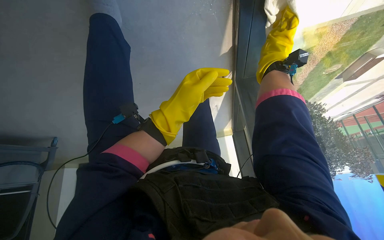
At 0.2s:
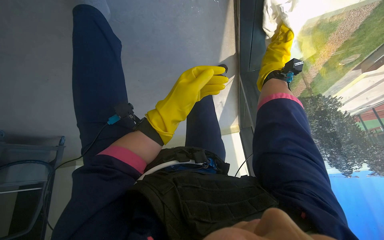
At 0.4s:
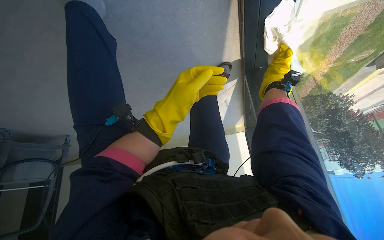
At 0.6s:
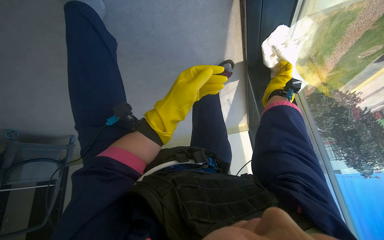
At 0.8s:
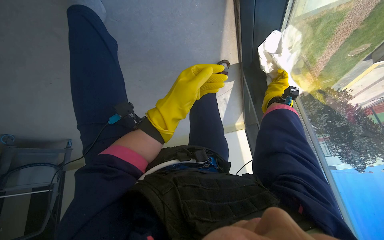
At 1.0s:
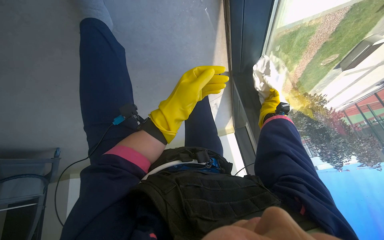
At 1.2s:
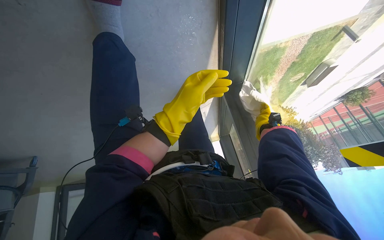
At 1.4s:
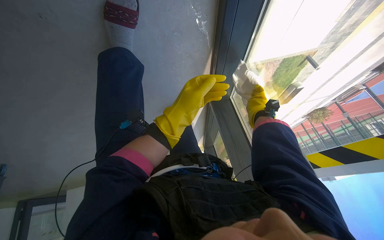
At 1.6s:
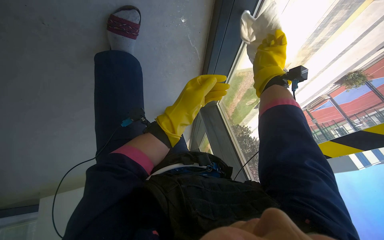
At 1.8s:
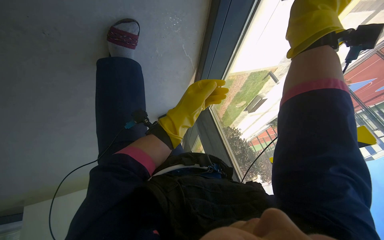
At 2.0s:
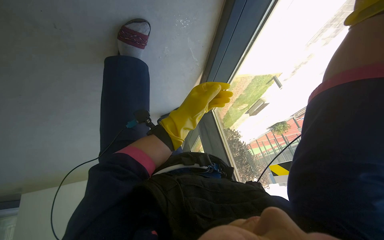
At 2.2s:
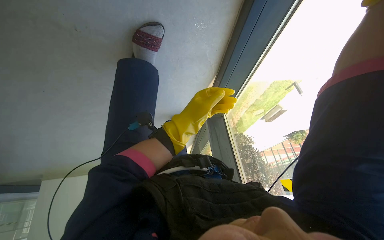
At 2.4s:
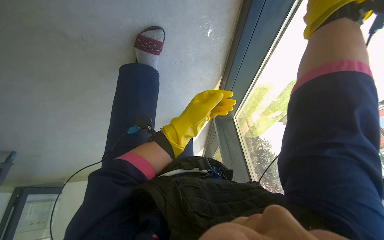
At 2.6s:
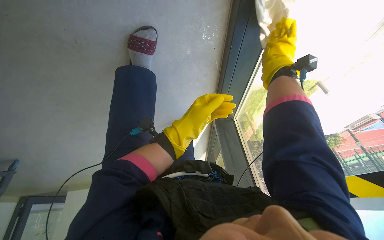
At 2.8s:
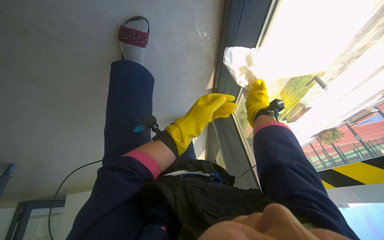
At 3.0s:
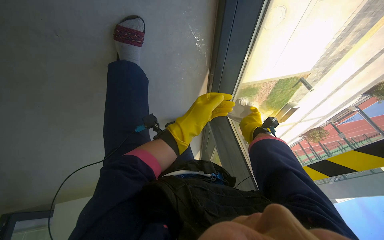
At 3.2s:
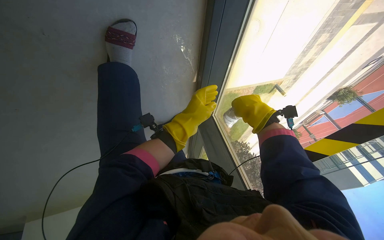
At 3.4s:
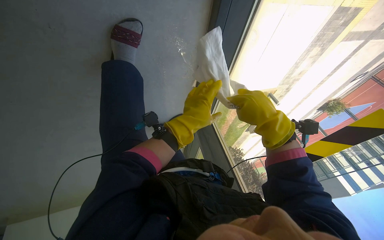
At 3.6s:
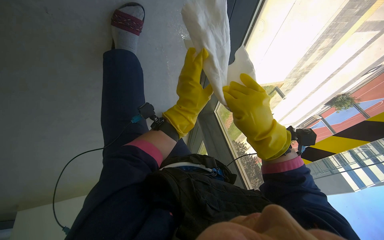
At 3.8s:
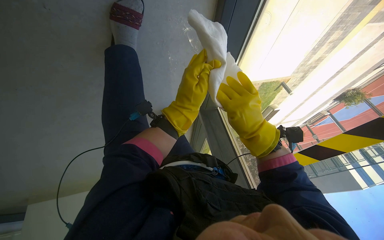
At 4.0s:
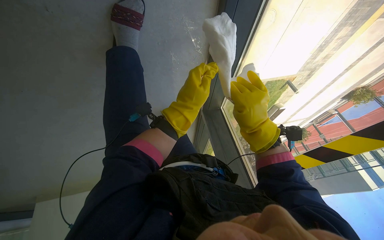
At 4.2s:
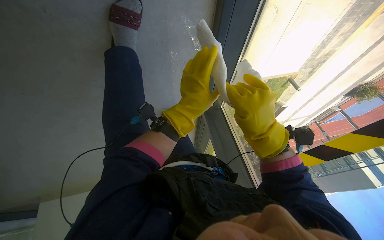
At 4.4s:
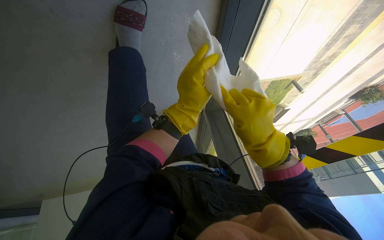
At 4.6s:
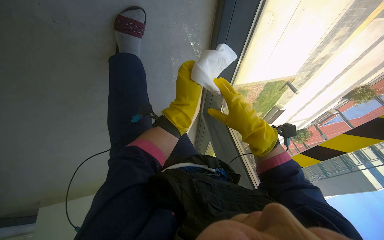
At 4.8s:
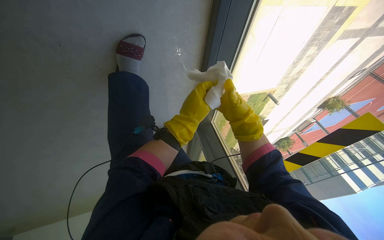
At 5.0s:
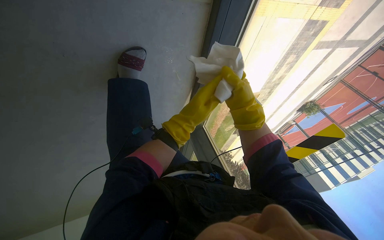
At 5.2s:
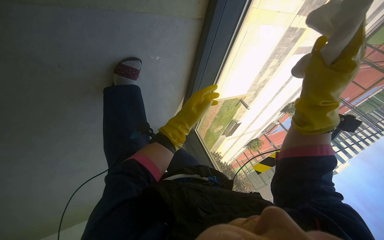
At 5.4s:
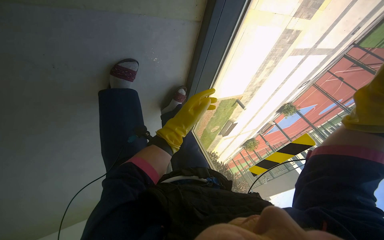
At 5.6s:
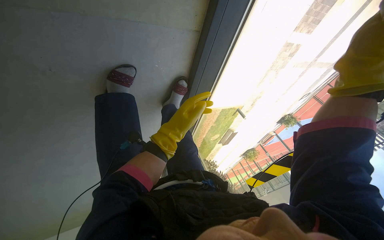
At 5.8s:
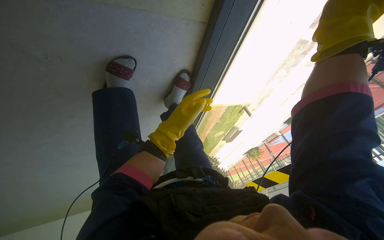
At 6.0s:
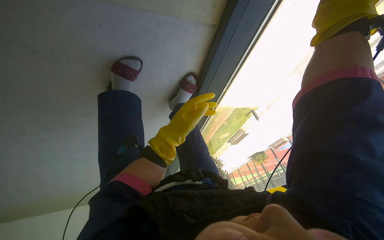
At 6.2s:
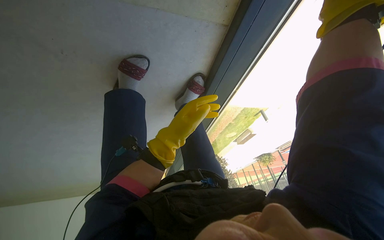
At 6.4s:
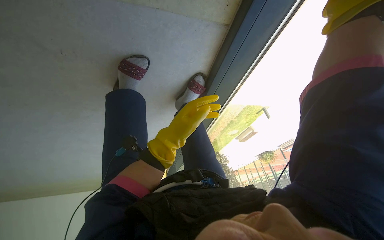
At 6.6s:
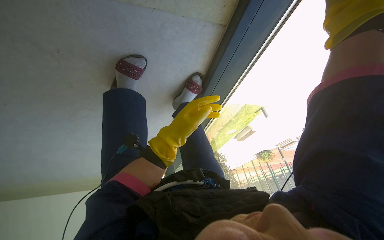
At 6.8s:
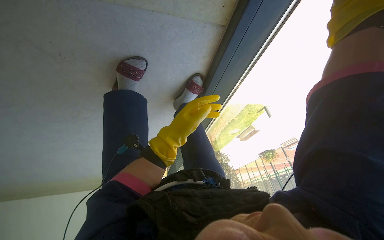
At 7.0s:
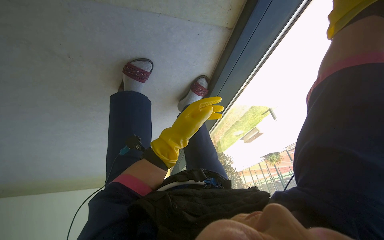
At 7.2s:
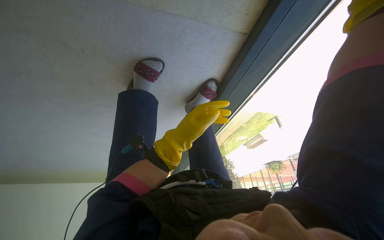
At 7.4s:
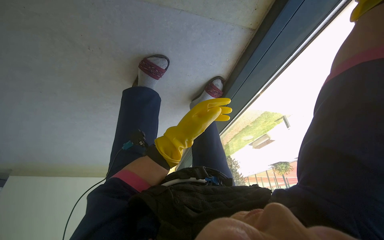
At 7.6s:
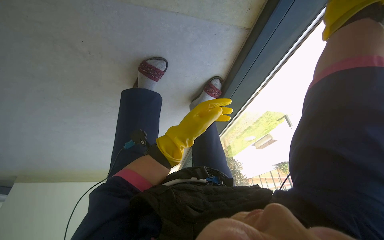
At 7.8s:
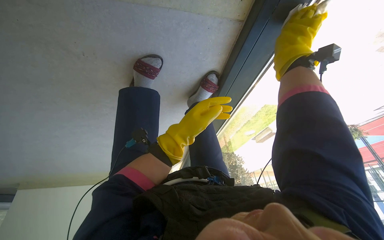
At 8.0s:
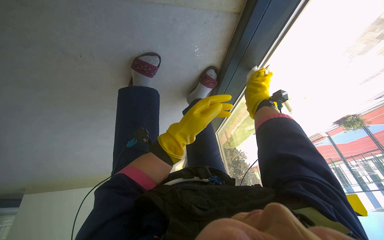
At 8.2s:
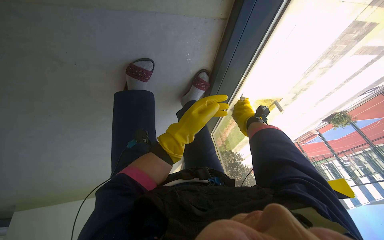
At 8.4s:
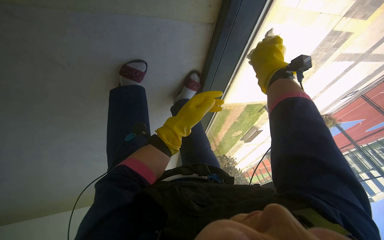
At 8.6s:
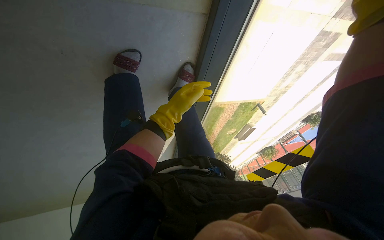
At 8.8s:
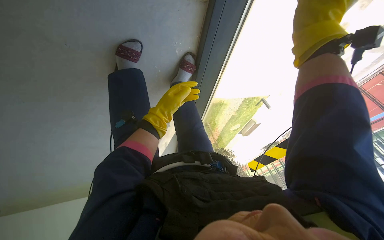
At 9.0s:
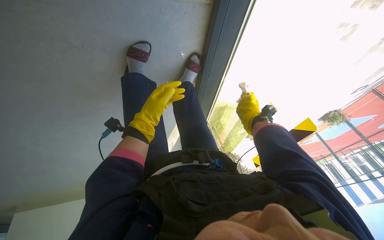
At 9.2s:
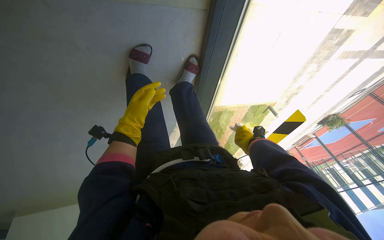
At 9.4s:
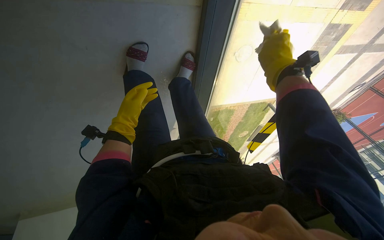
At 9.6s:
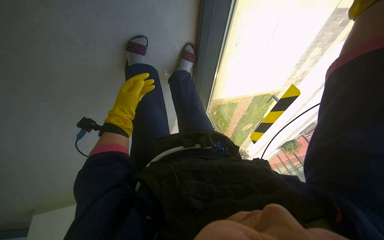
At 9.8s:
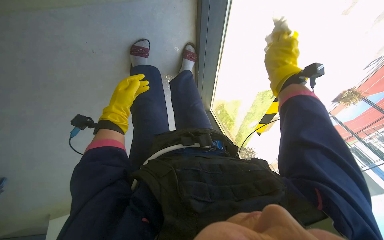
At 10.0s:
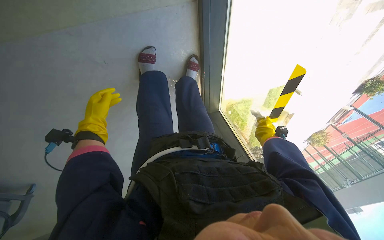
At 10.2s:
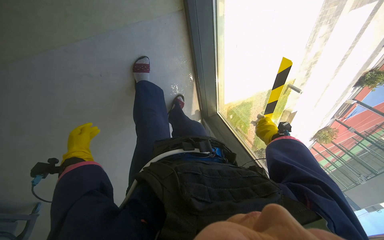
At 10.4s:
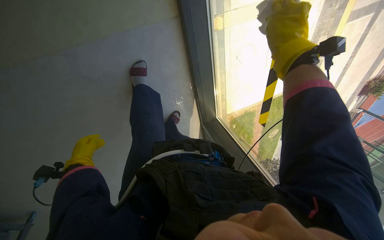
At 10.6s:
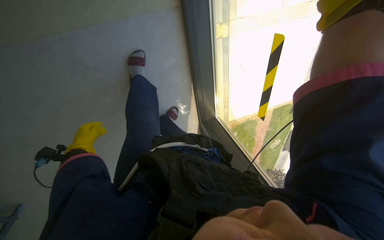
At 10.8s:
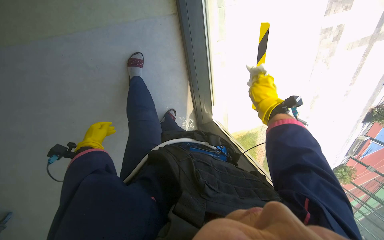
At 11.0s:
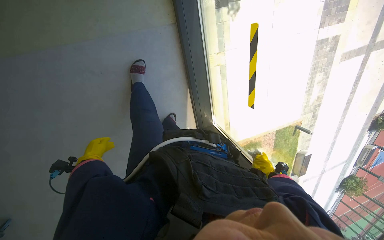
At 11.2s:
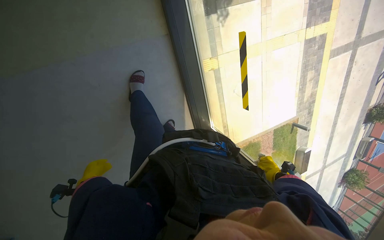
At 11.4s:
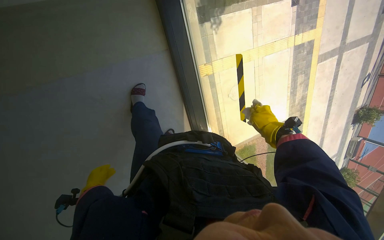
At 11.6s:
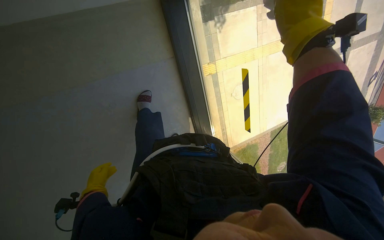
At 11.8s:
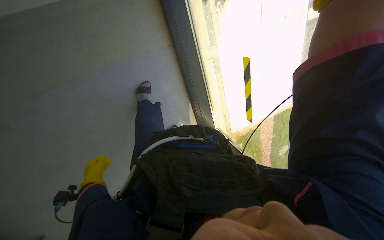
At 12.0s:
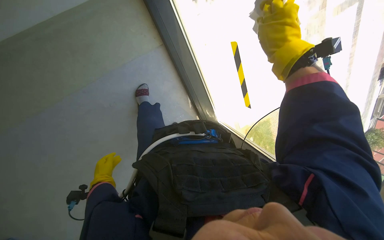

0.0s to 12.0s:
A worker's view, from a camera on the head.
Job: cleaning windows.
The whole recording: Cleaning window. The worker cleans the window using a cloth and a squeegee.
0.0s to 1.6s: The camera is aimed roughly 20 degrees further to the right.
3.0s to 4.4s: The right hand moves nearer to the camera and to the left, approximately 30 cm.
4.4s to 6.0s: The left hand heads farther from the camera, covering about 15 cm.
7.6s to 9.0s: The left hand heads nearer to the camera and to the left, covering roughly 15 cm.
9.0s to 10.4s: The left hand is displaced to the left and down the picture by roughly 30 cm.

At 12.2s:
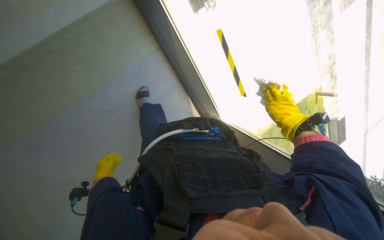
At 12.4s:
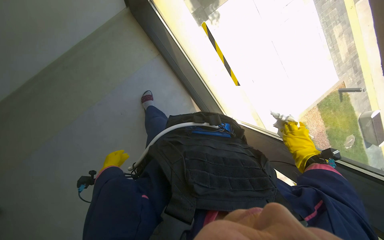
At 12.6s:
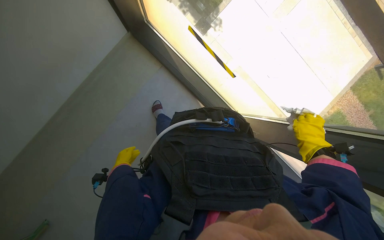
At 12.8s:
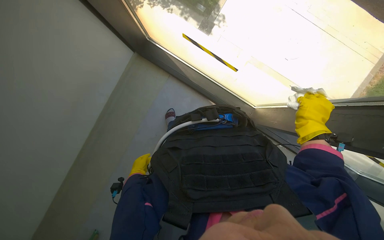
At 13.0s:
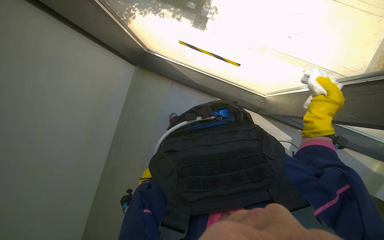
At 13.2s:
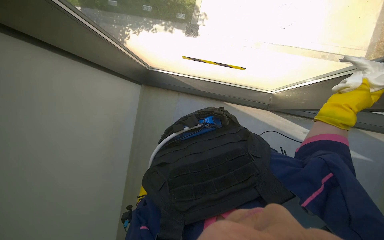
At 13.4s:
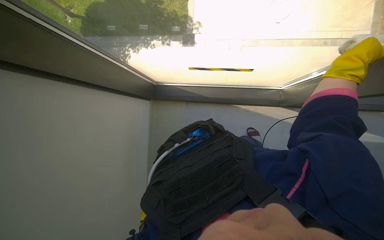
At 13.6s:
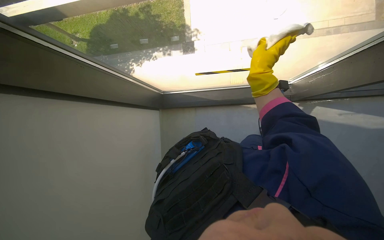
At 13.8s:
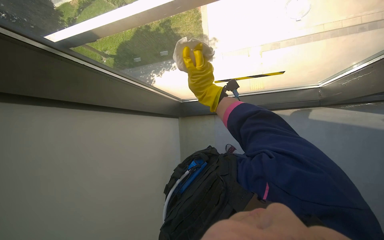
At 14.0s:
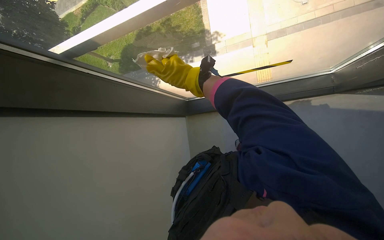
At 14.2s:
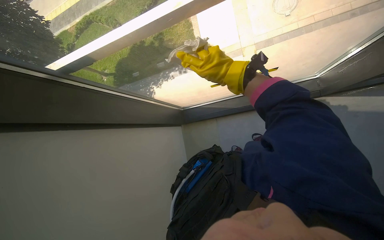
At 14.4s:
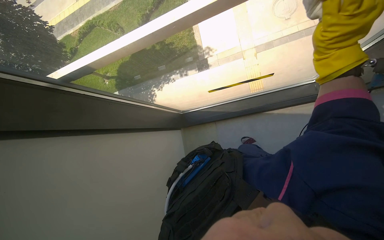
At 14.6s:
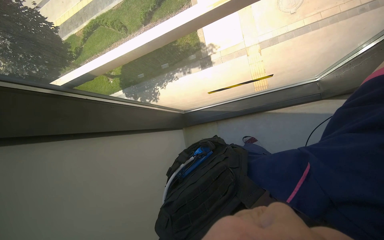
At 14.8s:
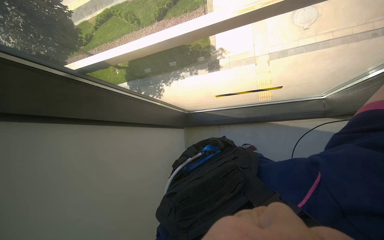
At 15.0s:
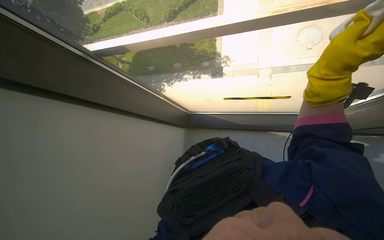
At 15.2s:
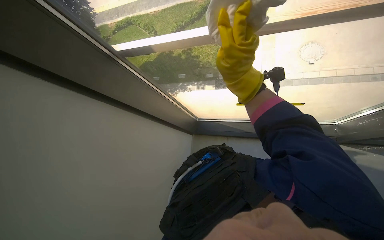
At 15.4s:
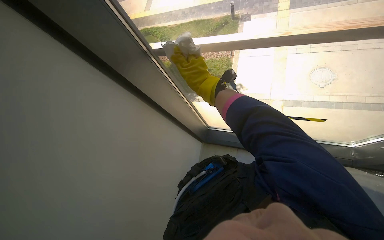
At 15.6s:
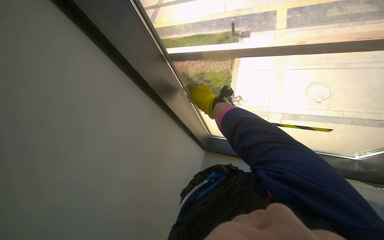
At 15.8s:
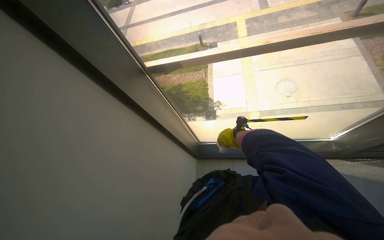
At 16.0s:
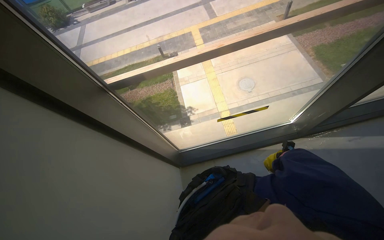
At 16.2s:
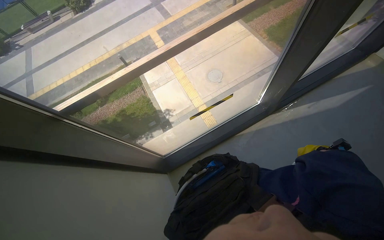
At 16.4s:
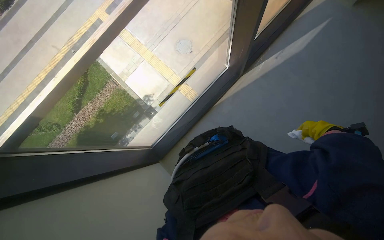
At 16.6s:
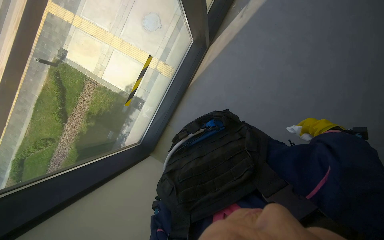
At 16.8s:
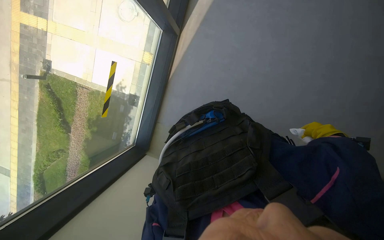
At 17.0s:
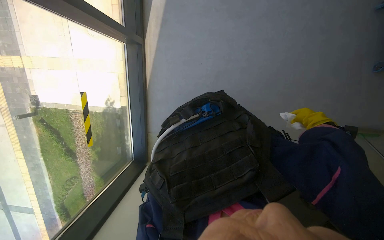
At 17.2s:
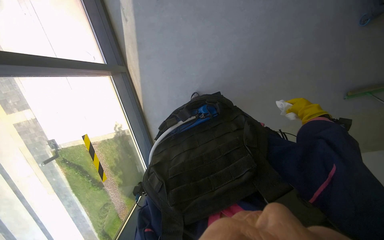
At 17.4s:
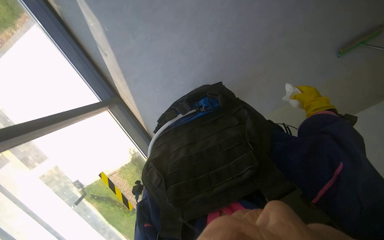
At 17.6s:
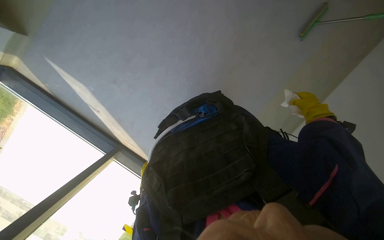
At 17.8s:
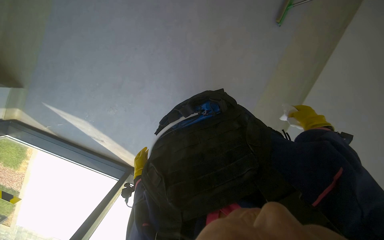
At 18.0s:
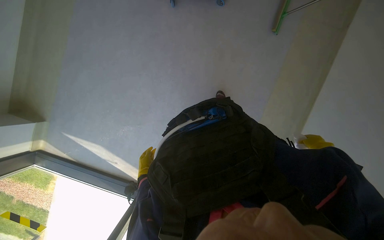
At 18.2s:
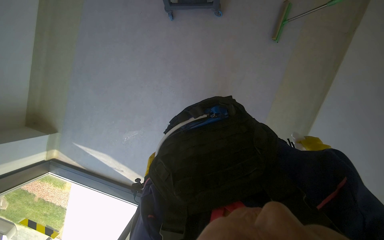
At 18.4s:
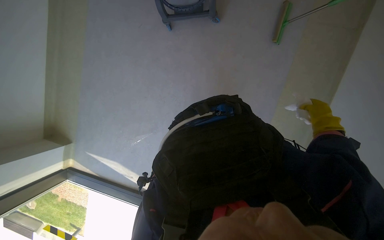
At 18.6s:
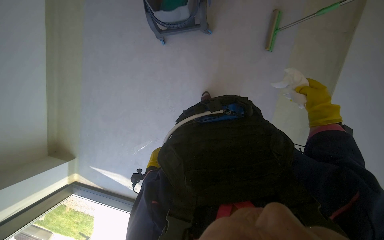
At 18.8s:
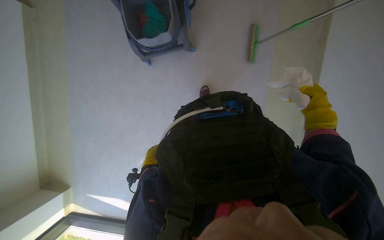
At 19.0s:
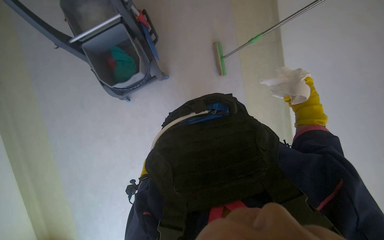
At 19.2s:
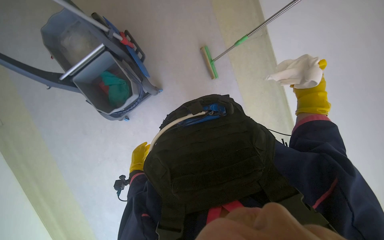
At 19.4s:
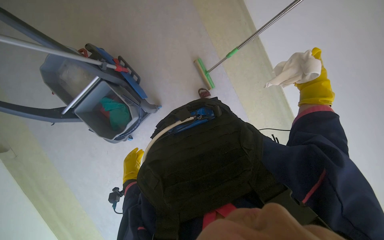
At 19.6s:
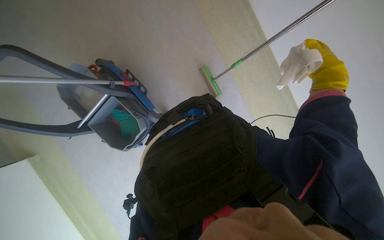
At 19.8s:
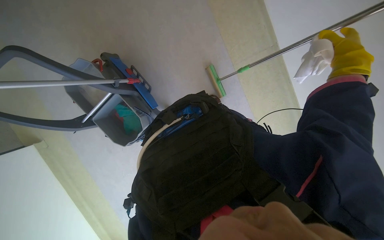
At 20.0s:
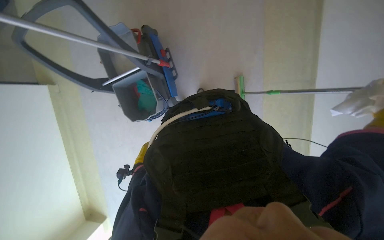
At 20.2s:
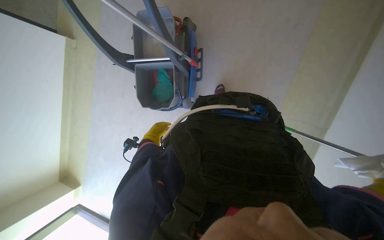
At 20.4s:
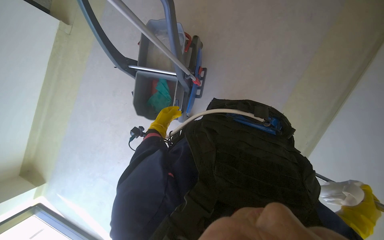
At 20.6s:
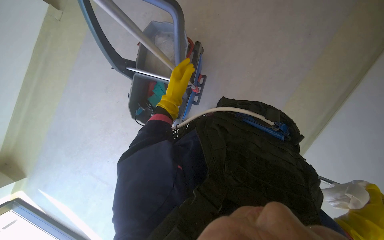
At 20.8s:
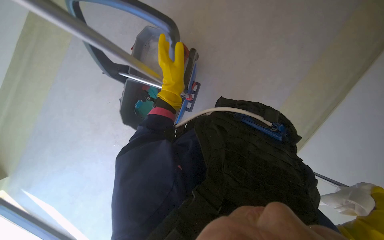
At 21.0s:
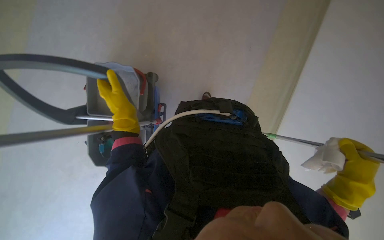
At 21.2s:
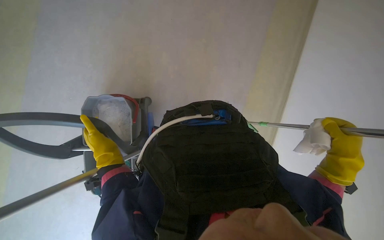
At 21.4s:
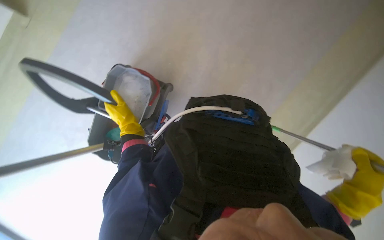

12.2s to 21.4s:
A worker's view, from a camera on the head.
Job: cleaning windows.
The whole recording: Cleaning window. The worker cleans the window using a cloth and a squeegee.
18.4s to 19.8s: The view tilts approximately 20 degrees upward. Everything in view rotates approximately 50 degrees counterclockwise.
19.8s to 21.4s: Everything in view rotates roughly 40 degrees clockwise.
